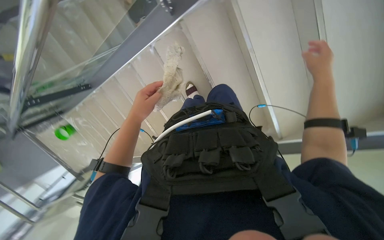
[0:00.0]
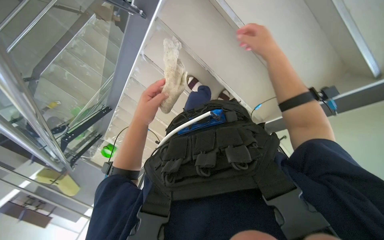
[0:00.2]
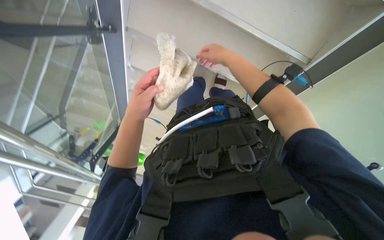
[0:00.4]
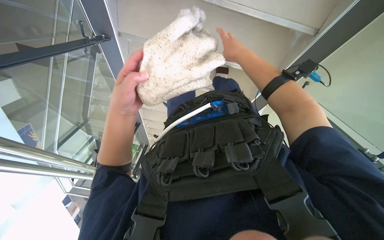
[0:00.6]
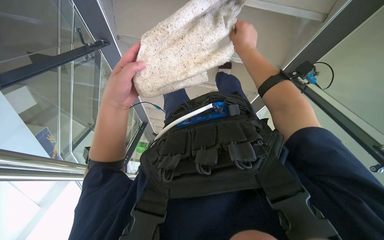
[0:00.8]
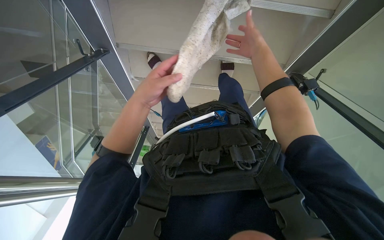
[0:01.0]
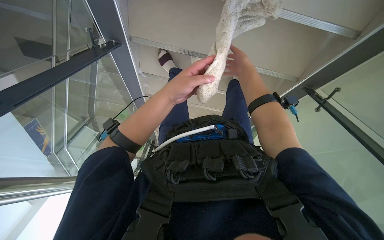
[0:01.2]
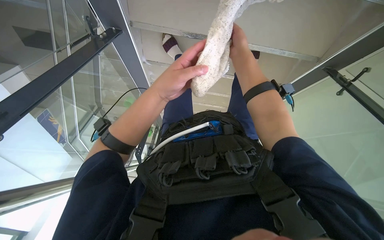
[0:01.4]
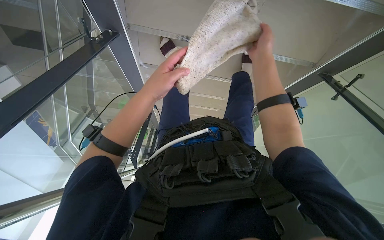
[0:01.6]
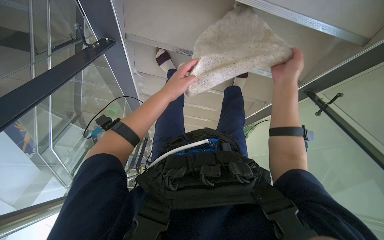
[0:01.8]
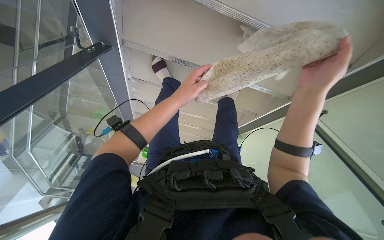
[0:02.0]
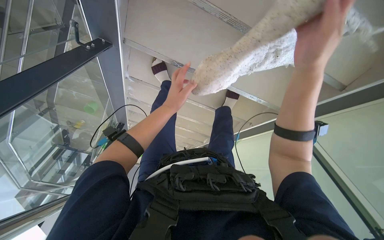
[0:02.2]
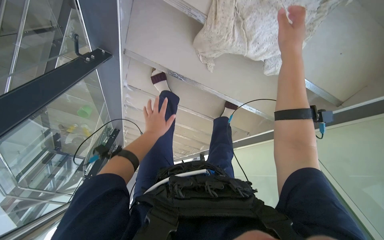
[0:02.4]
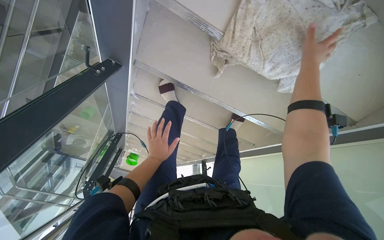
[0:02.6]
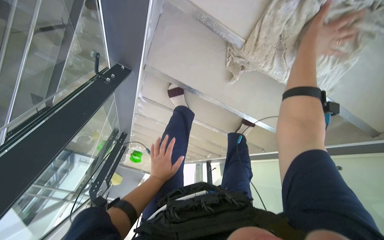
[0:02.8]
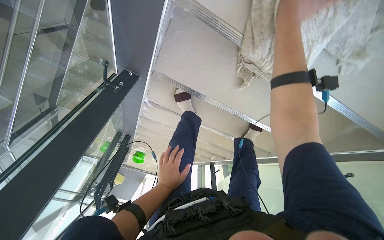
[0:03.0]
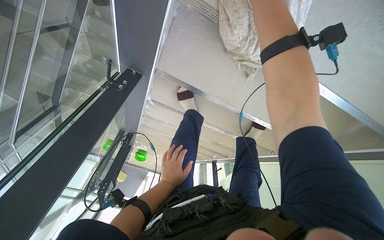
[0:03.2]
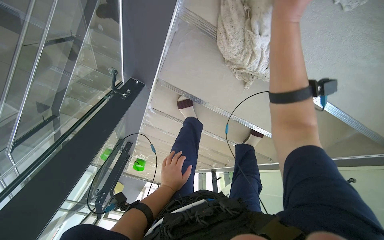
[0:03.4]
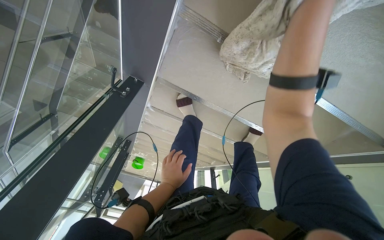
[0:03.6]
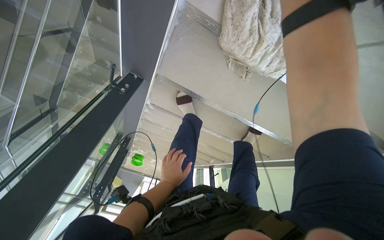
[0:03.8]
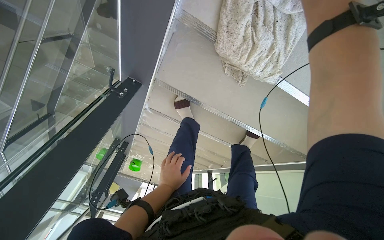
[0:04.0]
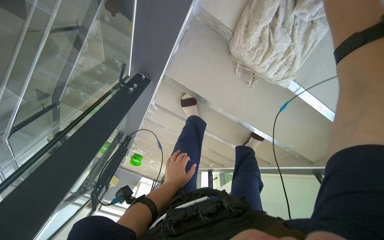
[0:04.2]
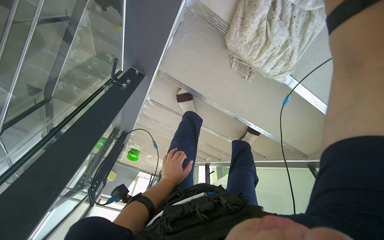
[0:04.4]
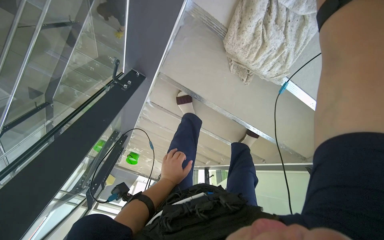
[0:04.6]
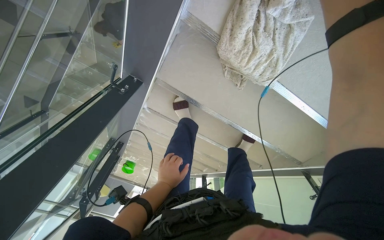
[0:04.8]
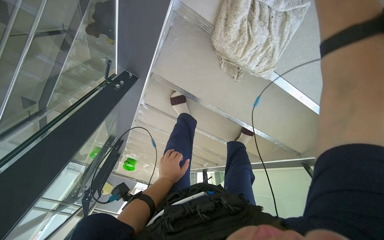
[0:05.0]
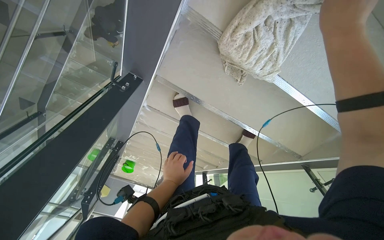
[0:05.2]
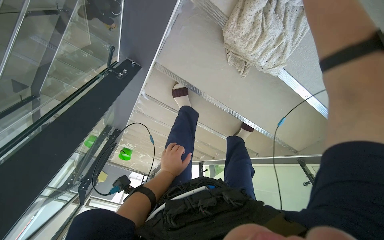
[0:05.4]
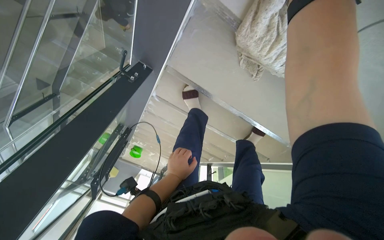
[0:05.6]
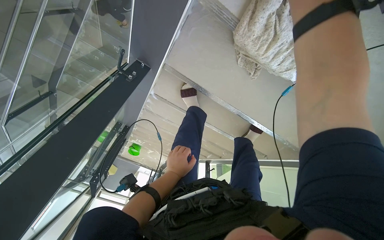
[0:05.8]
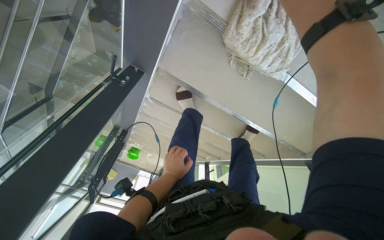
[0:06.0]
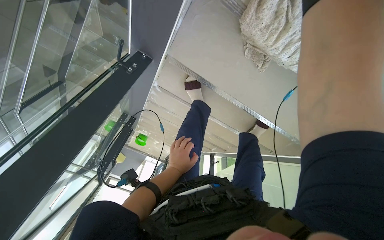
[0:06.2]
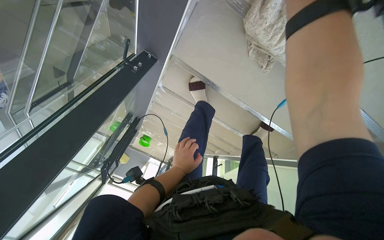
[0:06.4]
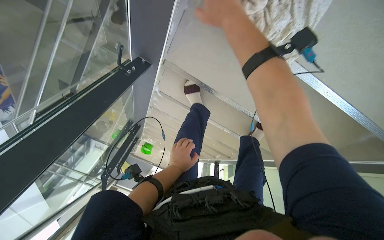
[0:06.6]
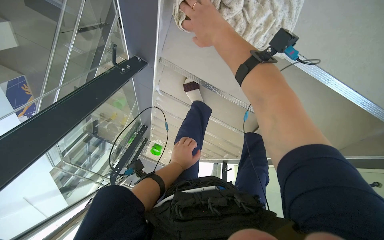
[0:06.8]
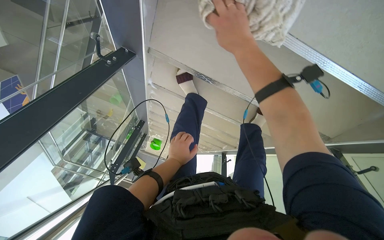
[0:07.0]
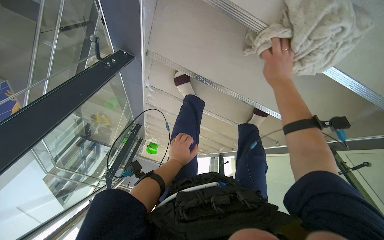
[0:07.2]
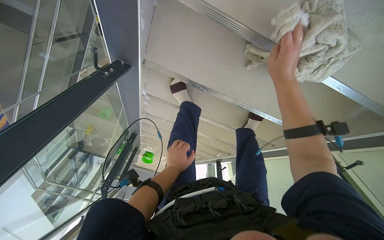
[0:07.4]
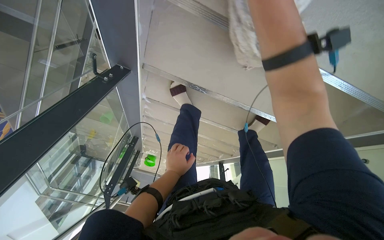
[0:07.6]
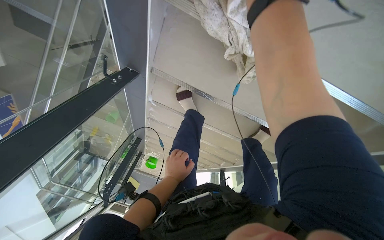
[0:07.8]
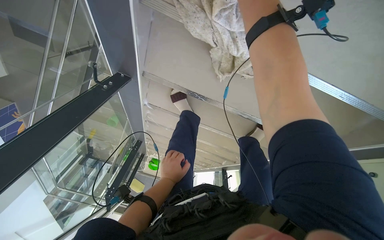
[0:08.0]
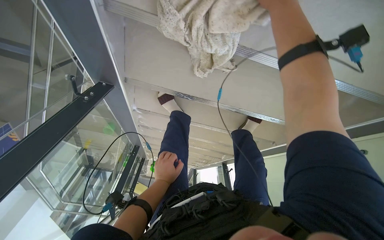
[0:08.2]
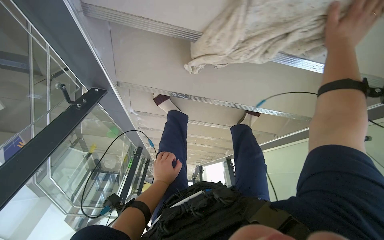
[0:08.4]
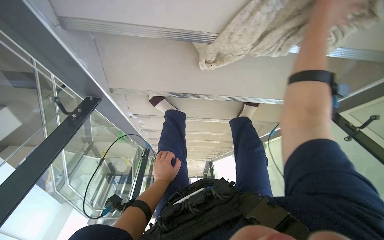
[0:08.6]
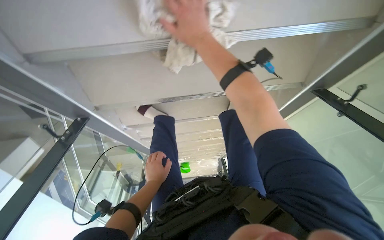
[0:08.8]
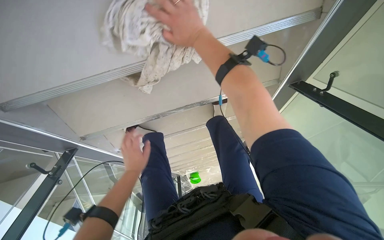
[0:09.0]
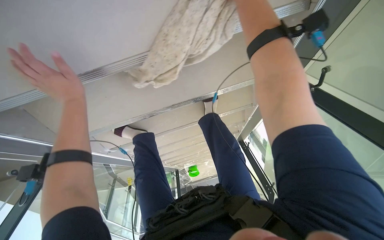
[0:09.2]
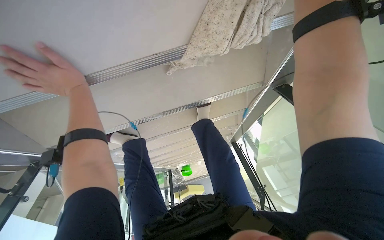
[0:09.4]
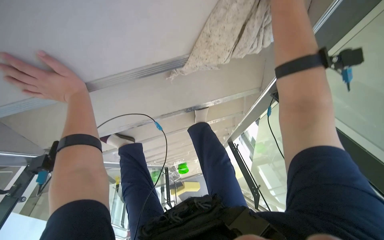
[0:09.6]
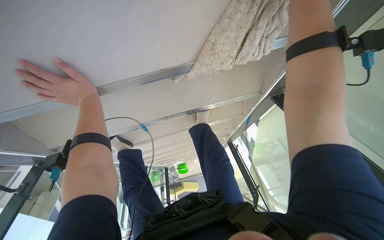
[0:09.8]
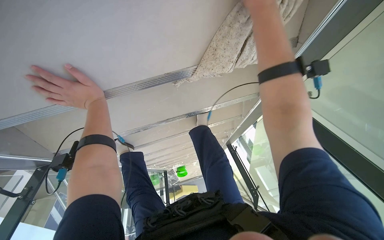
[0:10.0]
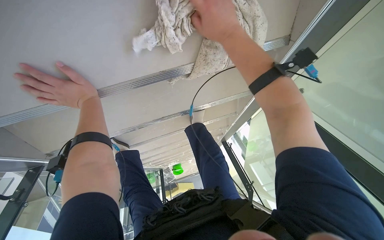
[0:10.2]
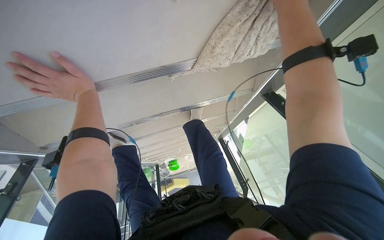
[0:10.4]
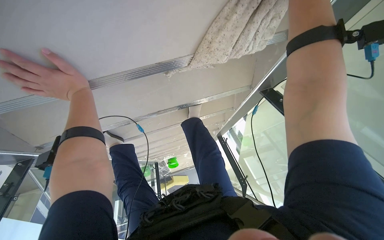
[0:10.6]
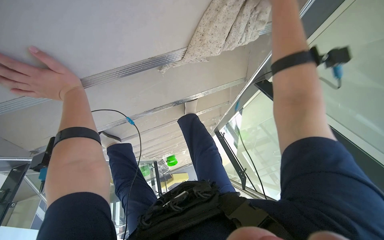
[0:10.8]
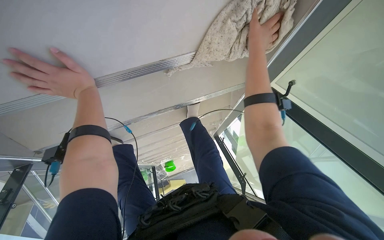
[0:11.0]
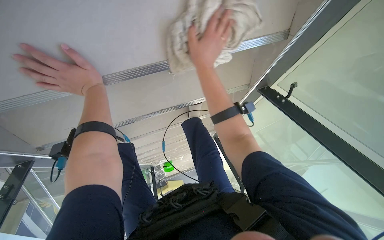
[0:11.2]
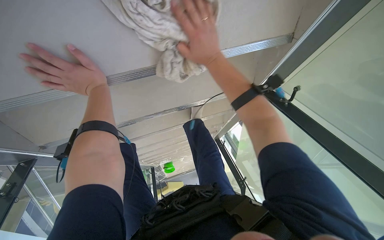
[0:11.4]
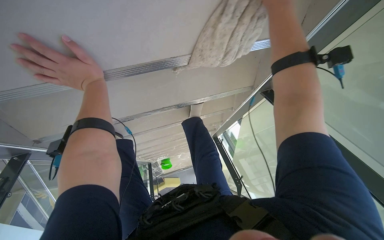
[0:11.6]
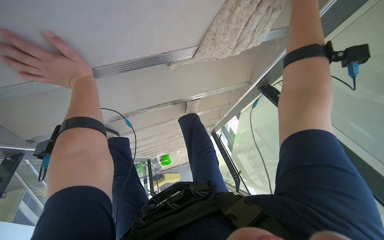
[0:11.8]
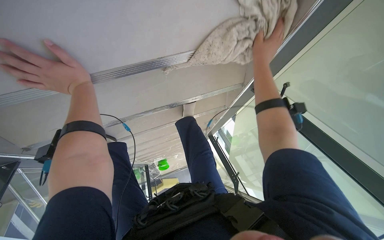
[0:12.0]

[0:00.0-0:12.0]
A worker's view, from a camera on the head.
Job: wiping surfaces.
The whole recording: Wiping stairs and railings. The worker wipes the glass railing and the underside of the stairs with a cloth.
0:00.0 to 0:01.6: The view pans to the left by roughly 30 degrees. The wearer looks some 15 degrees further downward. The scene rotates counterclockwise by about 40 degrees.
0:01.6 to 0:03.0: The left hand goes some 20 cm farther from the camera, while the right hand goes nearer and farther, roughly 20 cm each way, reversing 2 times.
0:07.6 to 0:09.0: Everything in view rotates some 35 degrees counterclockwise.
0:09.0 to 0:10.4: The left hand goes about 25 cm up the picture, nearer to the camera and to the left.
0:10.4 to 0:12.0: The right hand travels farther from the camera and down the picture by some 15 cm, and travels to the left and back again, about 20 cm each way.

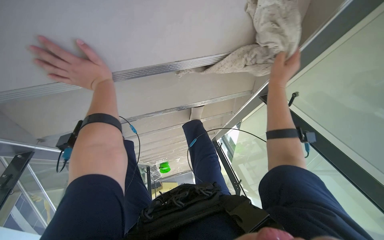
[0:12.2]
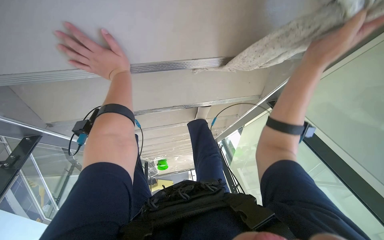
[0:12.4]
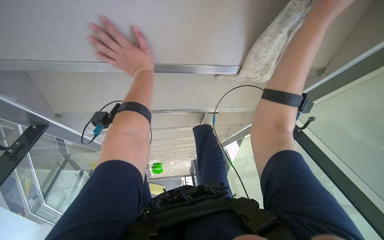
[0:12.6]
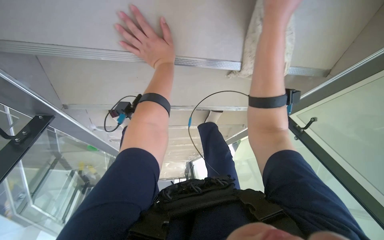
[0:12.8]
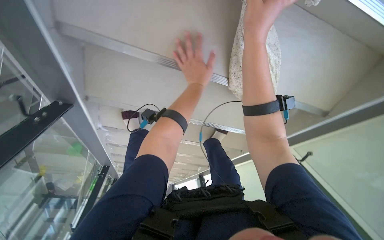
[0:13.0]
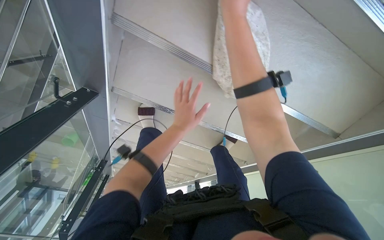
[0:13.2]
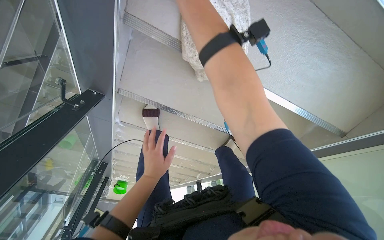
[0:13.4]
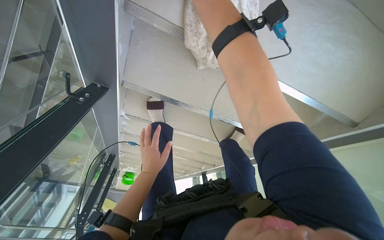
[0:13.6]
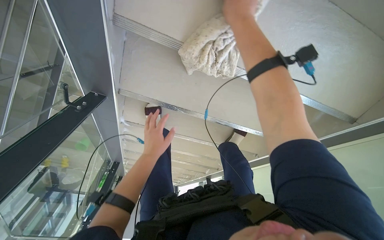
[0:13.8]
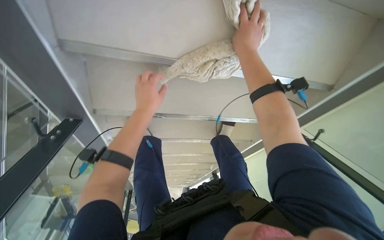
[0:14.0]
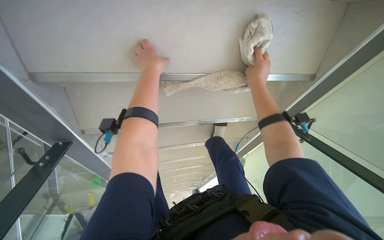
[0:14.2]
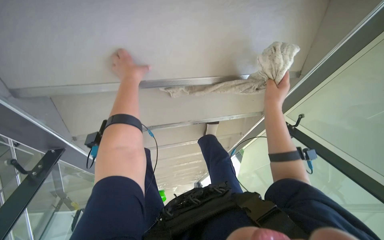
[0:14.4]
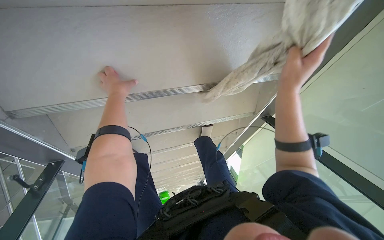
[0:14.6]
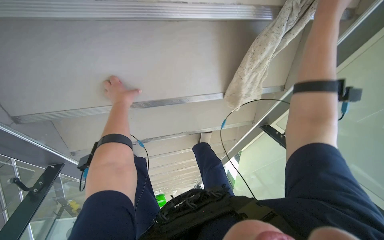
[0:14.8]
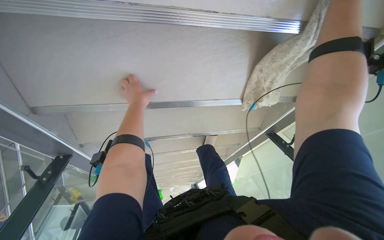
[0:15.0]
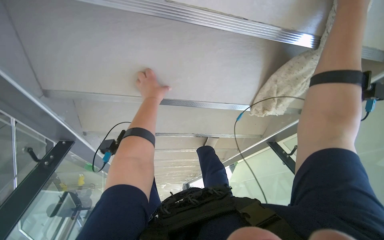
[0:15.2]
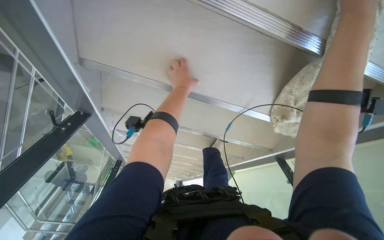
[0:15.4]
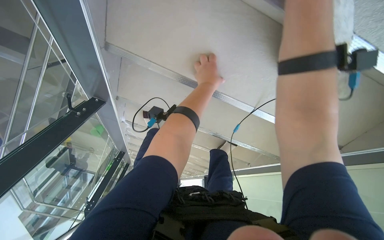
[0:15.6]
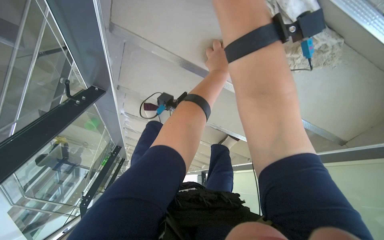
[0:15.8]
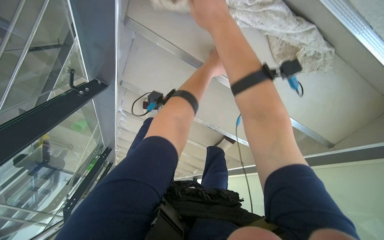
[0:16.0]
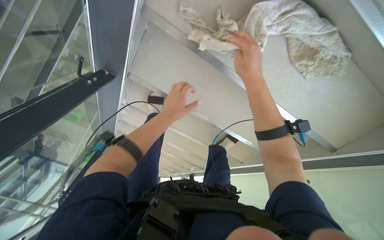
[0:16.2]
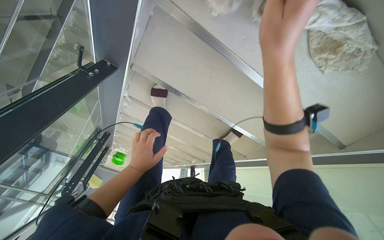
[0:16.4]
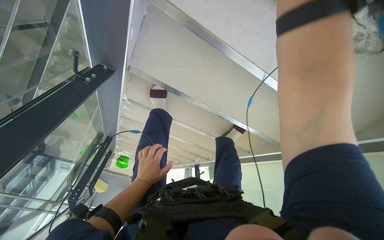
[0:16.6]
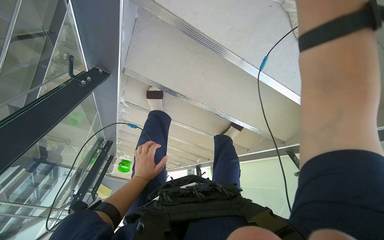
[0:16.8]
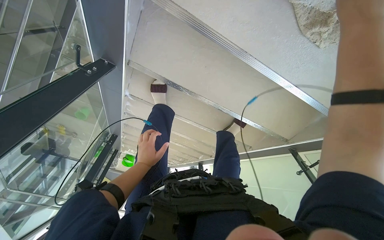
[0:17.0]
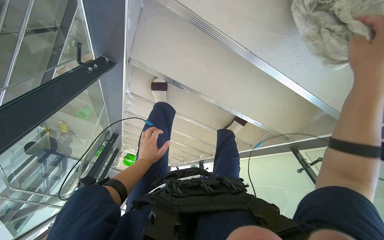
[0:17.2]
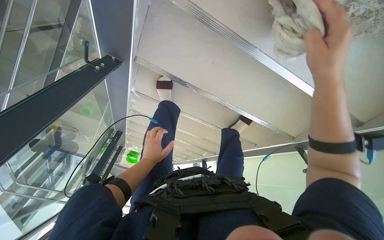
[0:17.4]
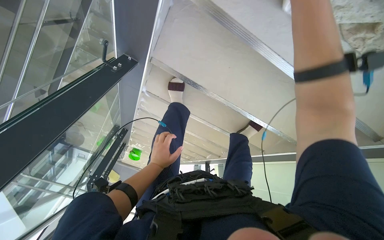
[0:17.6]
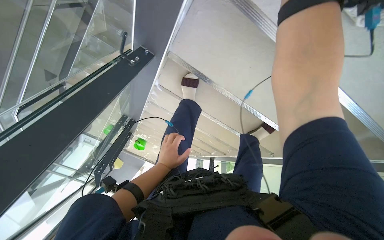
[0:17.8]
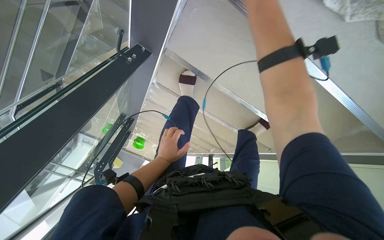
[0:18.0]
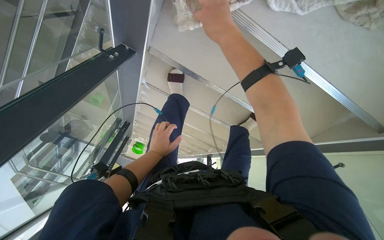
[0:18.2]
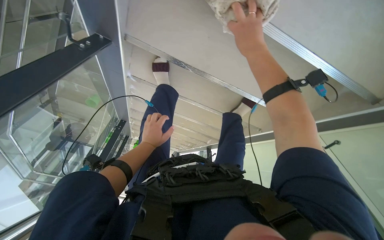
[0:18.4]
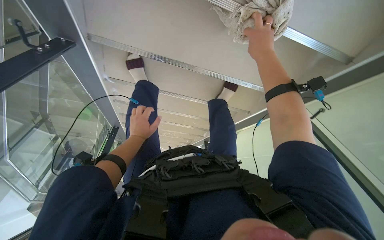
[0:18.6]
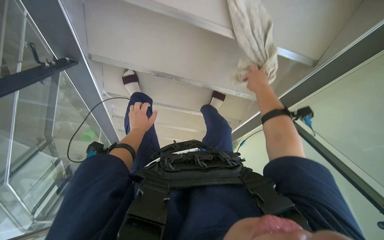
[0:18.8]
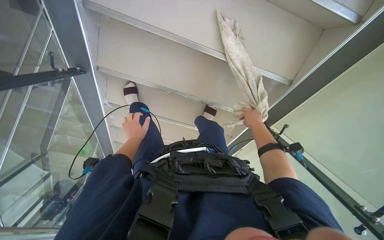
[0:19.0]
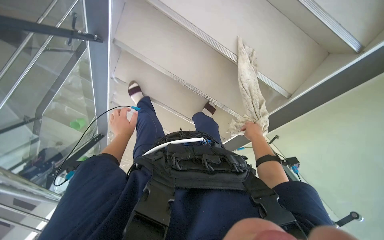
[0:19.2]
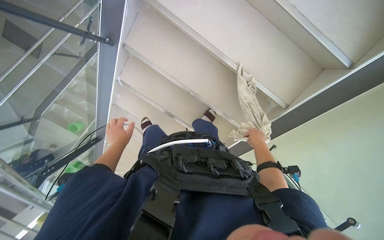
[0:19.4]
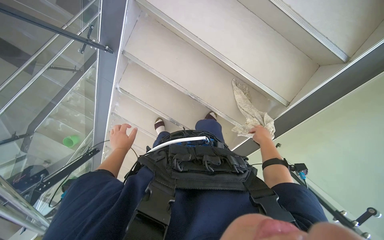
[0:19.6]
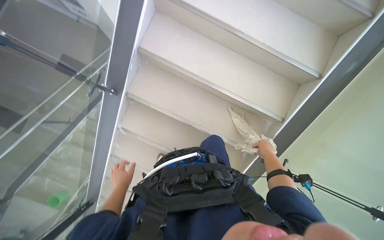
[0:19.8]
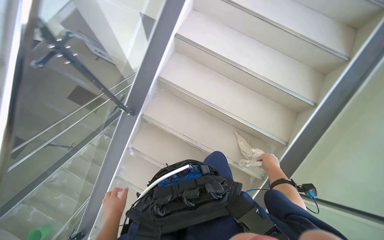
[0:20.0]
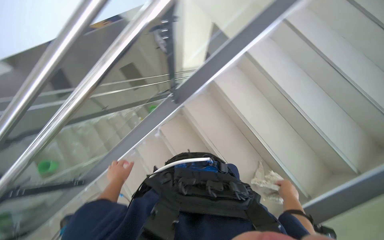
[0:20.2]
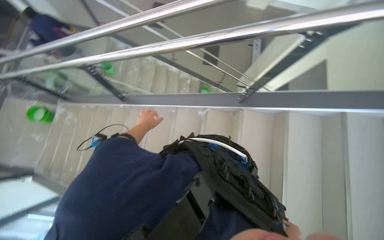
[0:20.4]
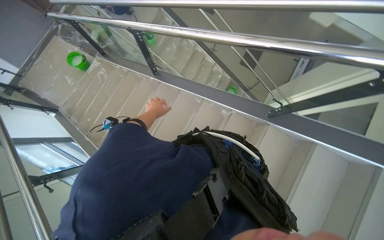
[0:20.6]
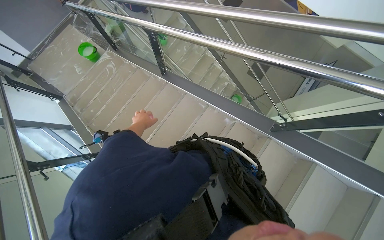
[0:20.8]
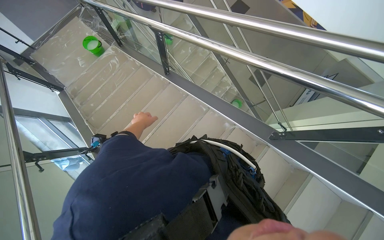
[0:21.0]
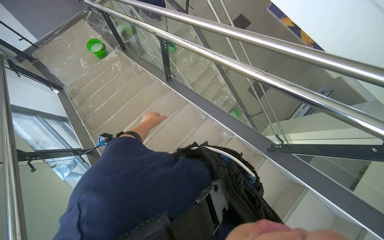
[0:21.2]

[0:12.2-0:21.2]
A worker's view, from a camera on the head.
Job: wiping surfaces.
The whole recording: Wiping stairs and railings. The worker wipes the glass railing and the underside of the stairs with a cloth.
0:15.2 to 0:16.6: The left hand heads down the picture, covering about 40 cm.
0:18.2 to 0:19.8: The head travels roughly 50 cm. The camera pitches upward, by roughly 40 degrees.
0:19.8 to 0:21.2: The head turns to the left by approximately 105 degrees. The wearer looks about 15 degrees further upward.
